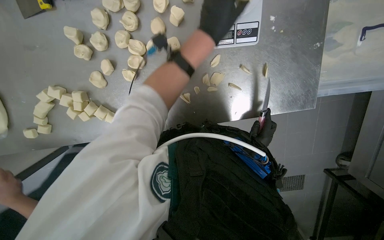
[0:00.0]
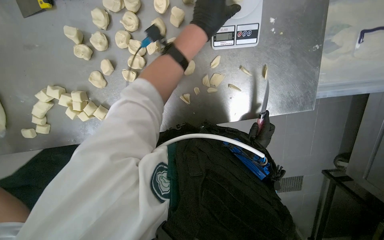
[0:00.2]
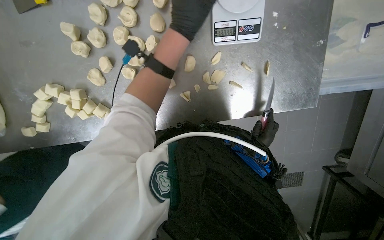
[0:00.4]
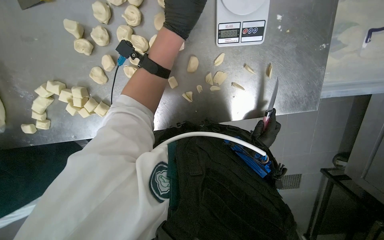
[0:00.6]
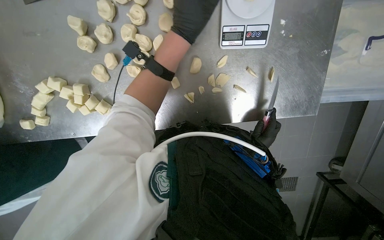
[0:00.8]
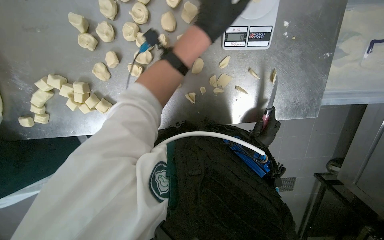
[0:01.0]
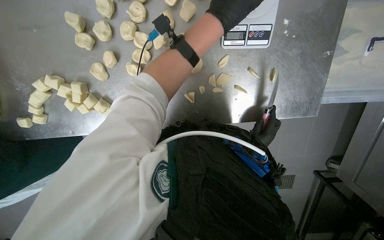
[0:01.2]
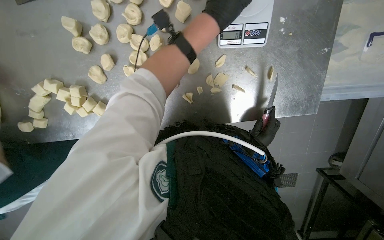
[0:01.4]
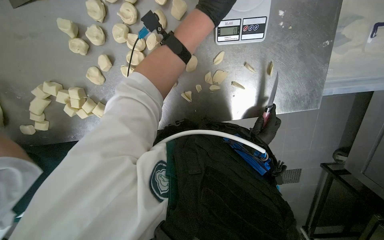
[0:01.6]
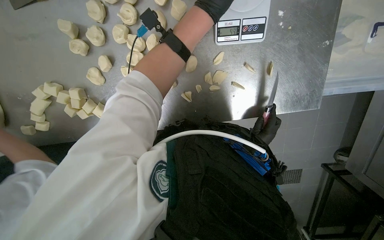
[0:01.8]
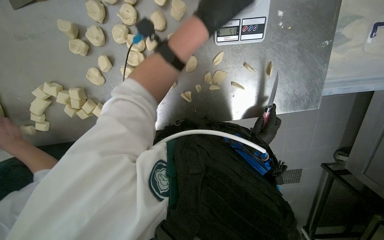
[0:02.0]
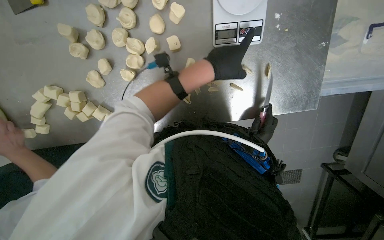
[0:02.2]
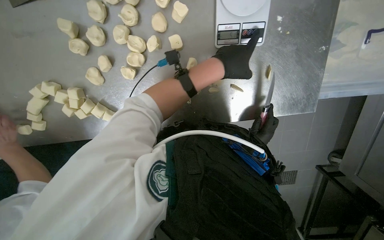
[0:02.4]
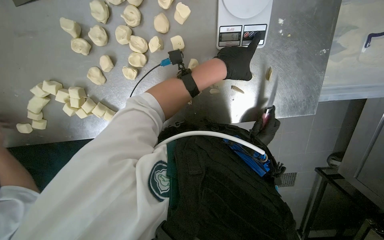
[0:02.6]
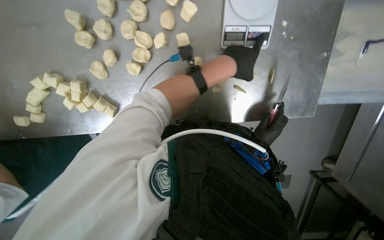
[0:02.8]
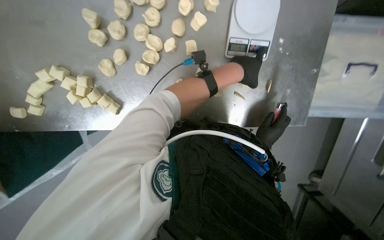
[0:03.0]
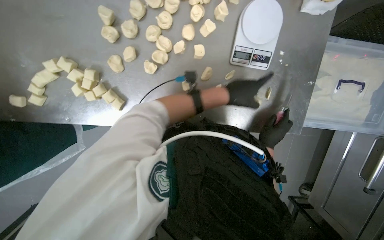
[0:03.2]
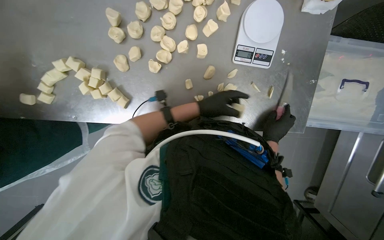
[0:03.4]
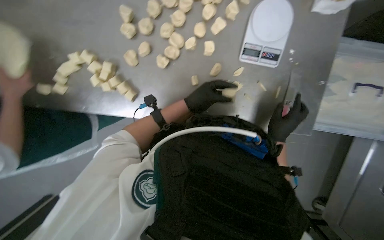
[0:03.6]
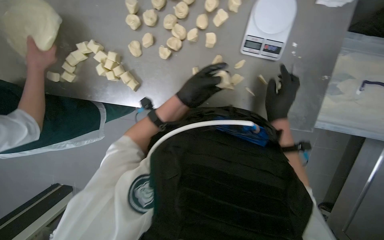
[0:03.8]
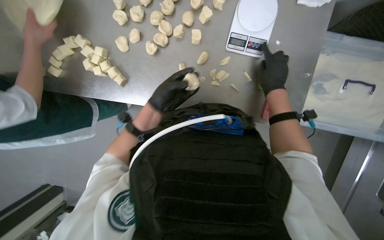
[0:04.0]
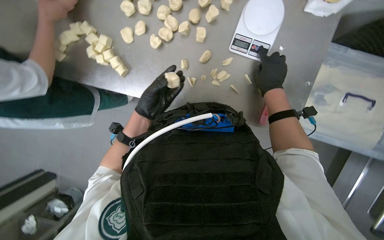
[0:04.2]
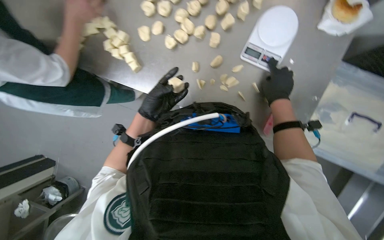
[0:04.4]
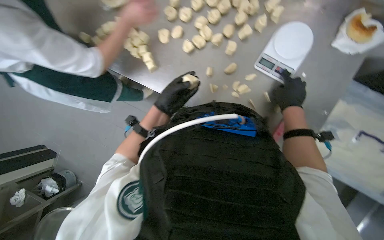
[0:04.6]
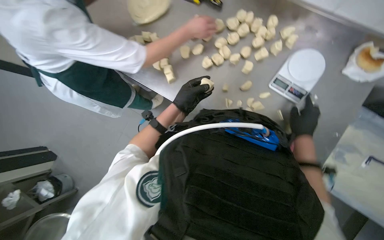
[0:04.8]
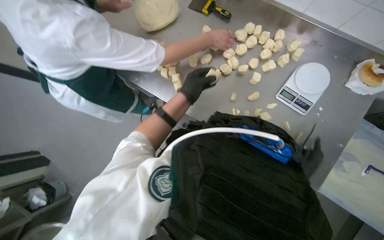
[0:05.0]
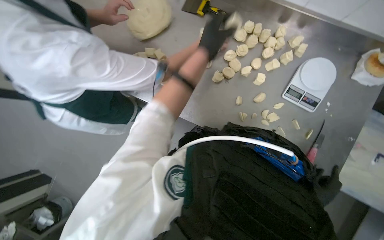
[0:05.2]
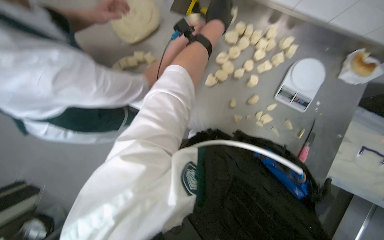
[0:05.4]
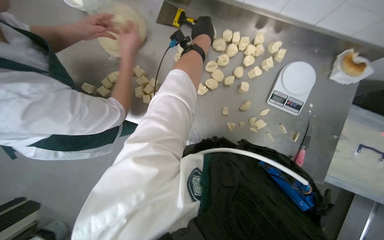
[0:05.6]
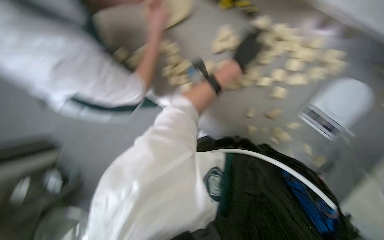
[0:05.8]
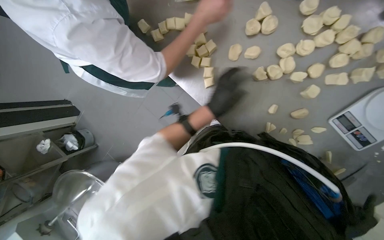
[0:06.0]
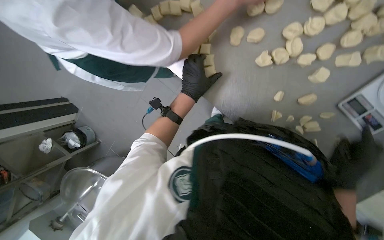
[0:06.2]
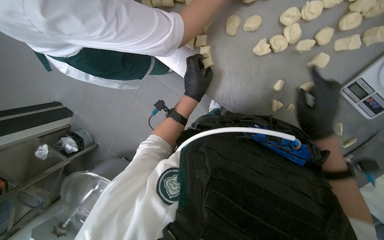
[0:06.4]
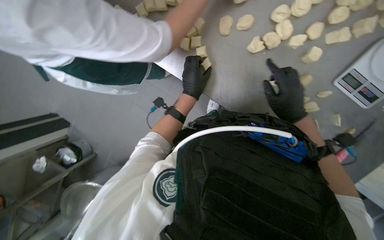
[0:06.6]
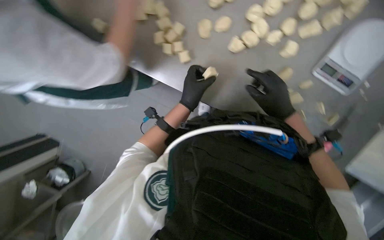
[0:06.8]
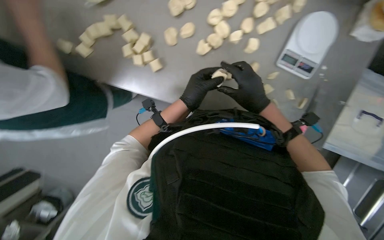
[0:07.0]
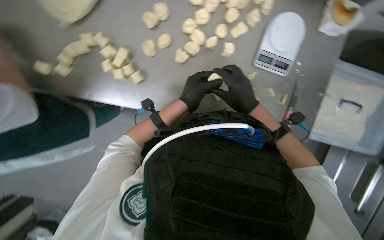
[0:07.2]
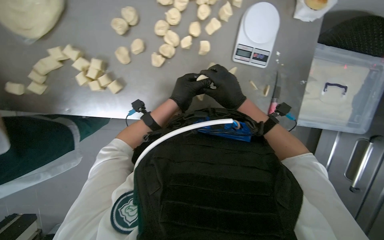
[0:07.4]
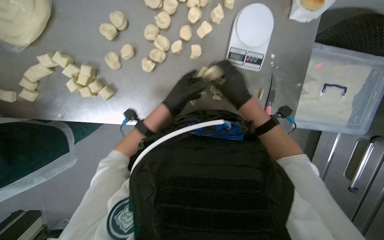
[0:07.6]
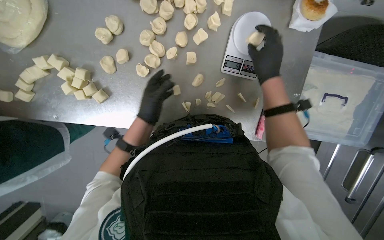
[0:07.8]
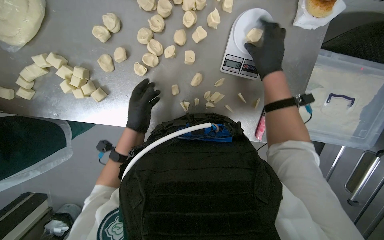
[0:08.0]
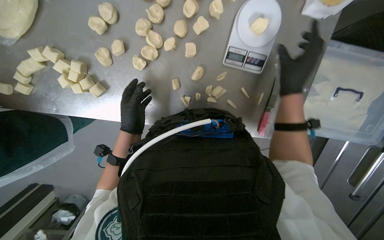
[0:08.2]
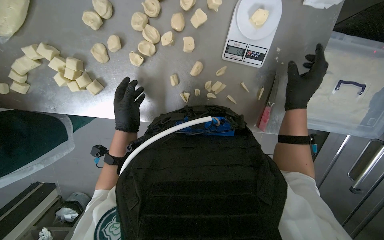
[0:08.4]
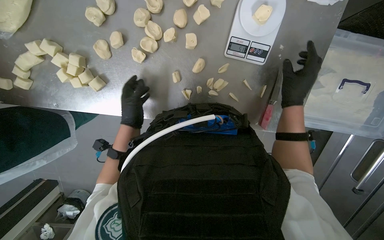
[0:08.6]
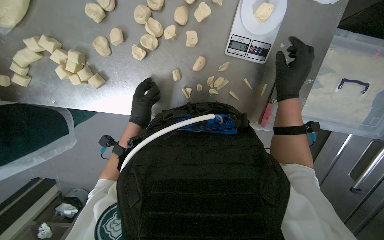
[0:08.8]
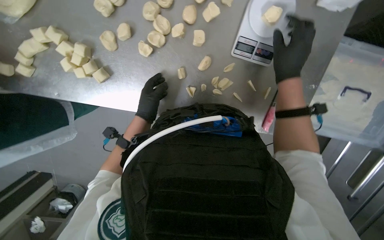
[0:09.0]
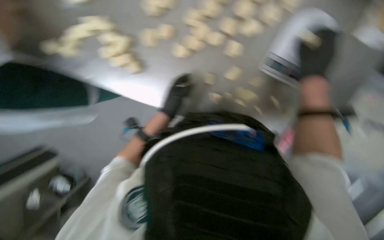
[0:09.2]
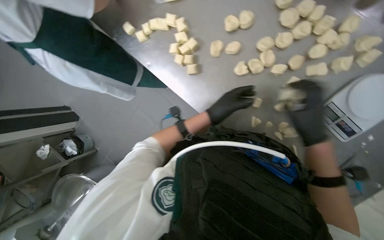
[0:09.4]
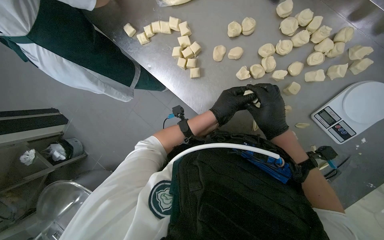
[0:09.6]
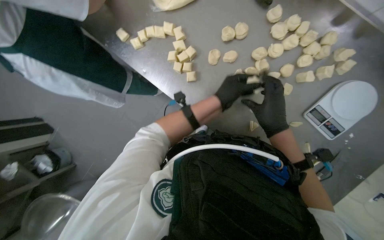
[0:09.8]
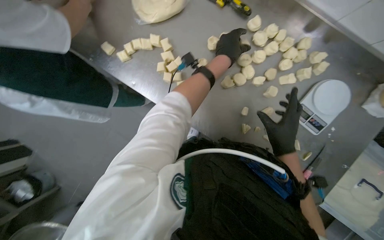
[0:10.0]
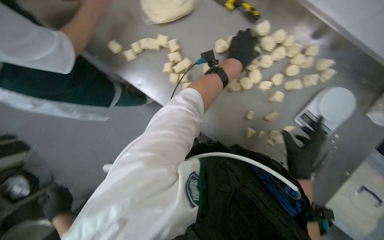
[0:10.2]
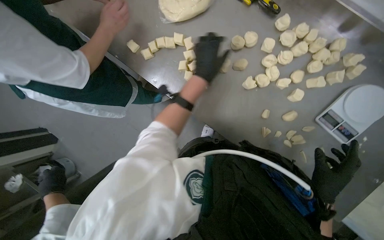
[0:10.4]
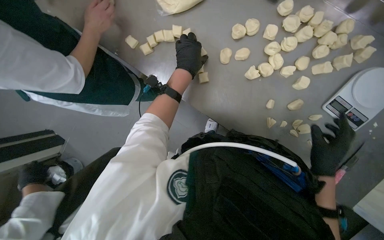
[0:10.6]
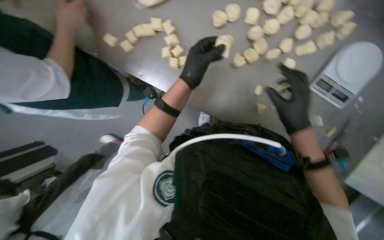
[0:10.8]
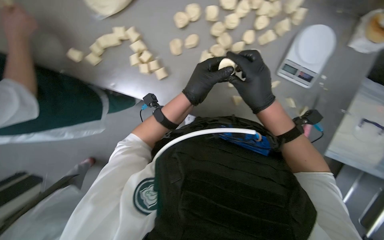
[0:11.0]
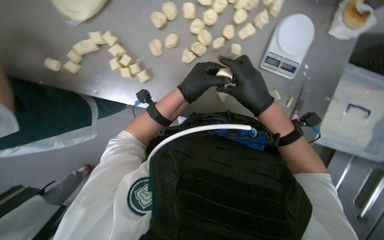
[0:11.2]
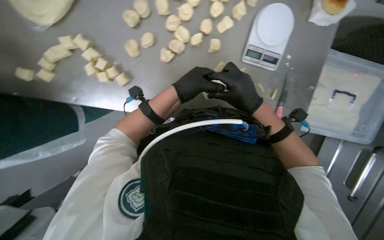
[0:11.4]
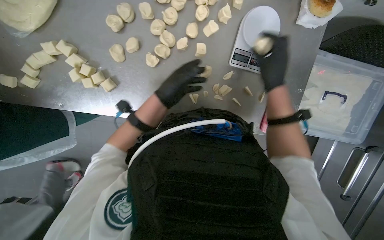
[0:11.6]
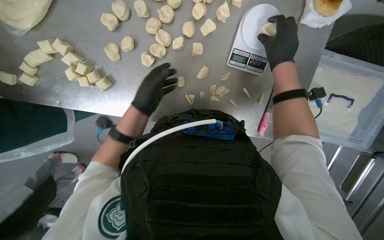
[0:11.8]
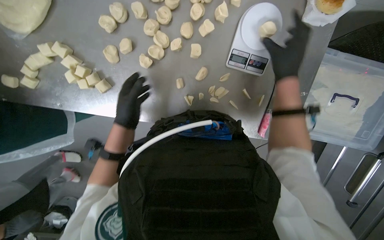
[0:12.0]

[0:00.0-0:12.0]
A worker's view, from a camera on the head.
Job: preparing food.
The whole recording: Portioning and shaping dough. The worker cuts dough into individual portions, weighs them, and then shapes them into balls.
0:00.0 to 0:01.6: The left hand reaches roughly 15 cm farther from the camera, then returns.
0:01.6 to 0:03.0: The left hand heads down the picture, covering approximately 15 cm.
0:03.0 to 0:04.4: The right hand travels up the picture and nearer to the camera by approximately 20 cm; the left hand travels to the left and down the picture by approximately 35 cm.
0:07.6 to 0:09.0: The right hand travels to the right by approximately 10 cm.
0:09.0 to 0:10.4: The camera pitches upward, by some 15 degrees. The scene turns roughly 30 degrees clockwise in the picture.
0:10.4 to 0:12.0: The scene rotates counterclockwise by approximately 30 degrees.

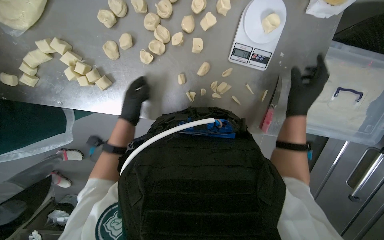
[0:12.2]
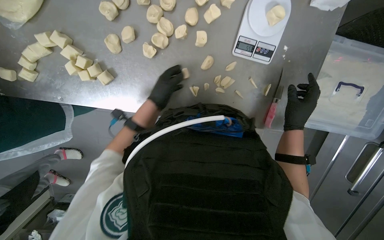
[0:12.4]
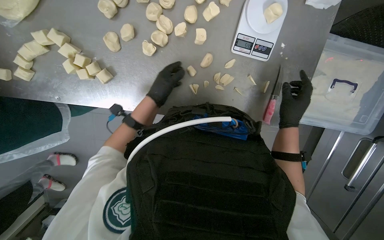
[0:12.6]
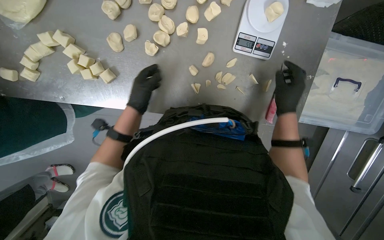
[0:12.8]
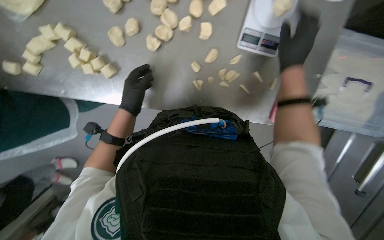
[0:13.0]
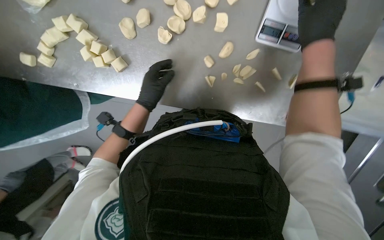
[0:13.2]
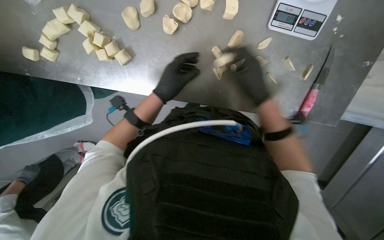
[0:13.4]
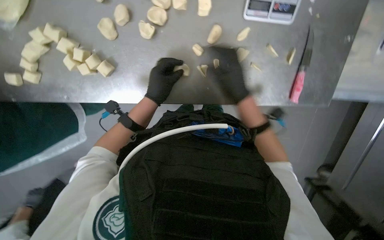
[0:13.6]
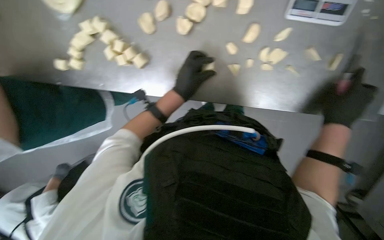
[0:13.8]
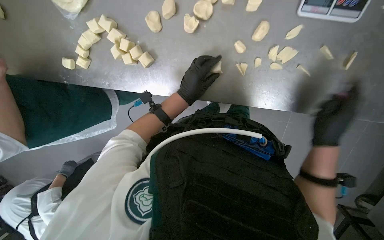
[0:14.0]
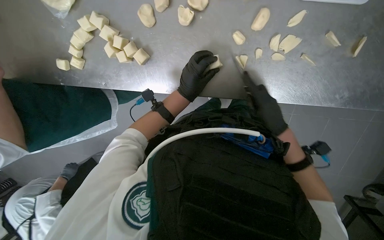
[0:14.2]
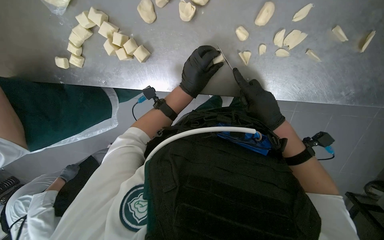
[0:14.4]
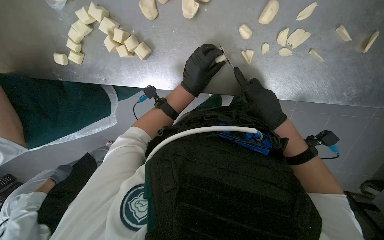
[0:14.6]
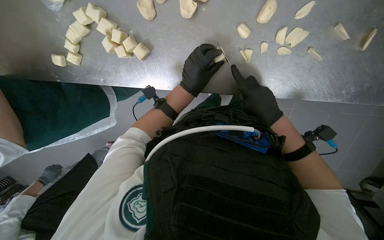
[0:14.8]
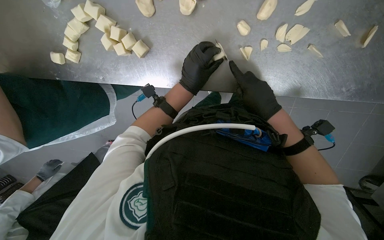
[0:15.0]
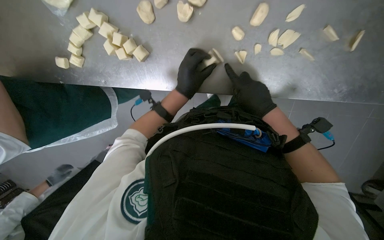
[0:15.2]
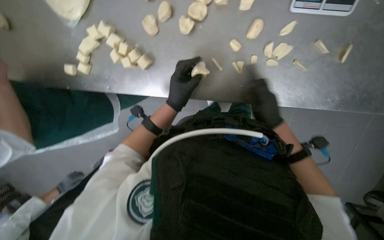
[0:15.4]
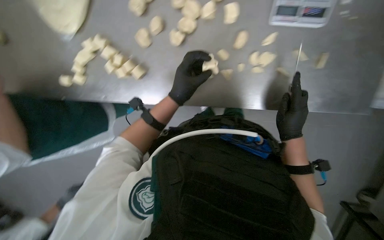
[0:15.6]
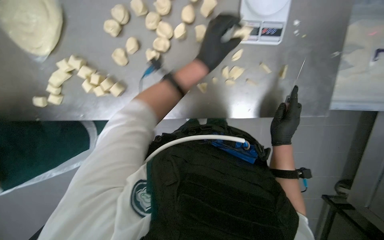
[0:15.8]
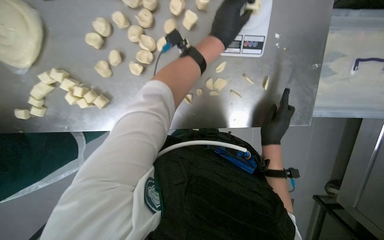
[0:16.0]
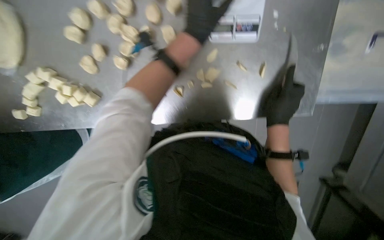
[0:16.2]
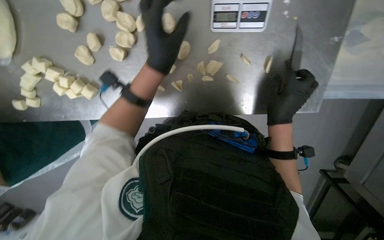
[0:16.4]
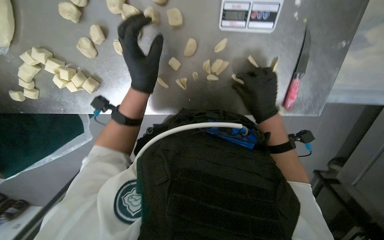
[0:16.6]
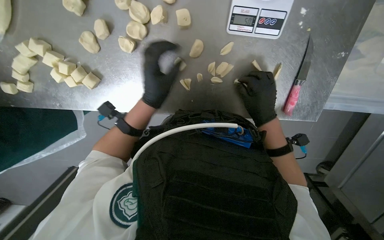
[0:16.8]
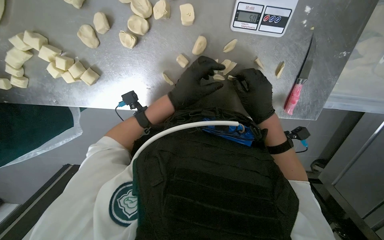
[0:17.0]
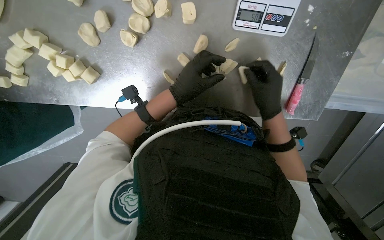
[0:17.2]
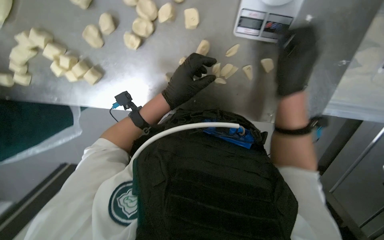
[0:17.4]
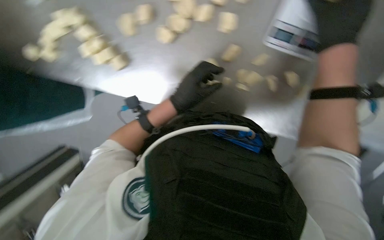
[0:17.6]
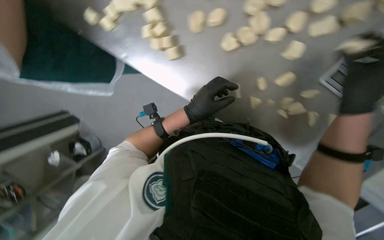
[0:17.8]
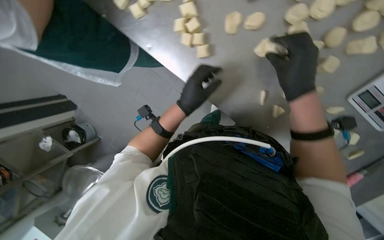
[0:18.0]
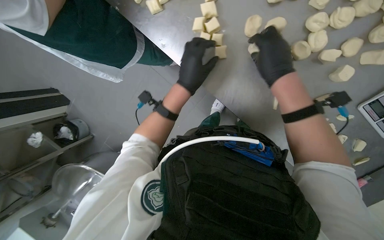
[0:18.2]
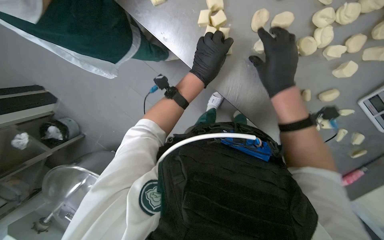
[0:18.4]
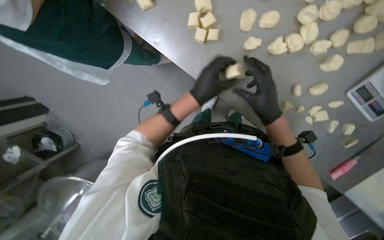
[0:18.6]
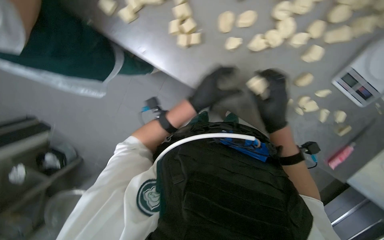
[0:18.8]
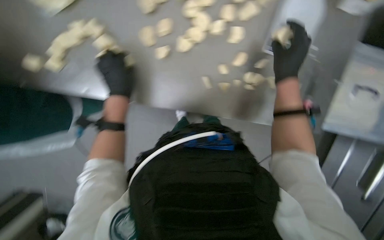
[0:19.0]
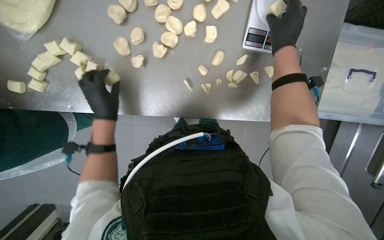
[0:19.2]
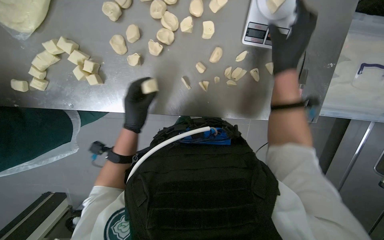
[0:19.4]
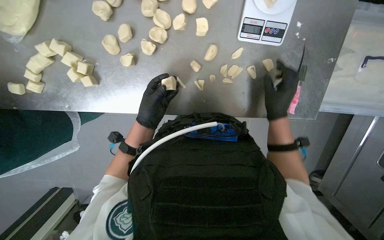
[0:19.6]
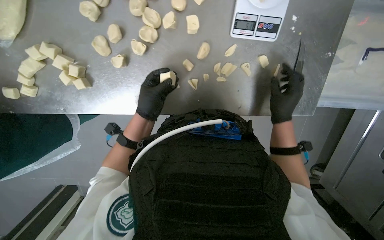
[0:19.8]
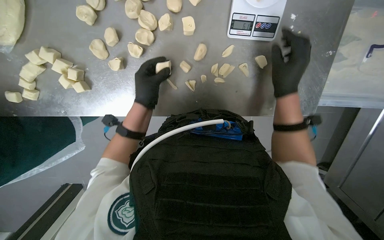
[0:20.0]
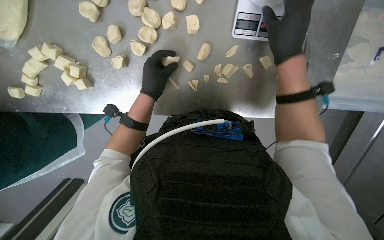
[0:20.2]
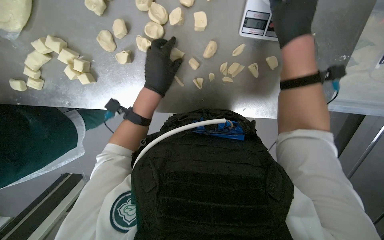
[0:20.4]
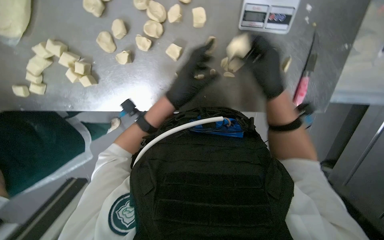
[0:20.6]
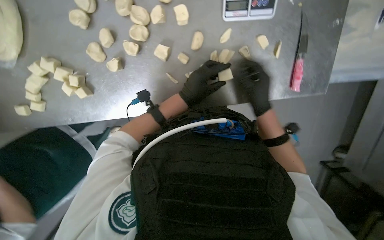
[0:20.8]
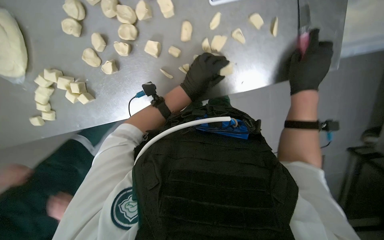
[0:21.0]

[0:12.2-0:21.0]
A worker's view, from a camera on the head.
Job: preparing food.
The whole recording: Portioning and shaping dough. The worker cuts dough into individual portions, weighs them, and then shapes them into balls.
0:12.2 to 0:13.6: The right hand shifts roughly 25 cm to the left. The left hand swings left and right, roughly 15 cm each way, with 2 reversals.
0:13.6 to 0:15.2: The right hand is displaced farther from the camera by approximately 10 cm.
0:15.2 to 0:16.6: The left hand heads nearer to the camera, covering roughly 10 cm.
0:16.6 to 0:18.0: Everything in view rotates some 45 degrees clockwise.
0:18.0 to 0:19.6: The scene rotates counterclockwise by roughly 35 degrees.
0:19.6 to 0:21.0: The left hand travels to the right by some 15 cm, while the right hand travels to the right by approximately 10 cm, and reaches some 20 cm up the picture, then returns.
